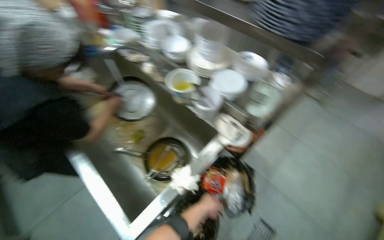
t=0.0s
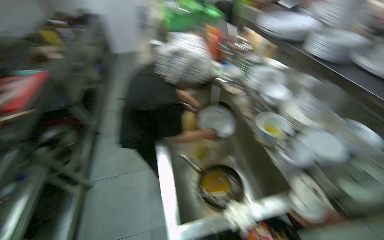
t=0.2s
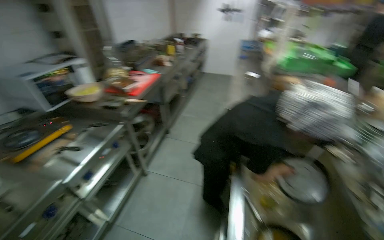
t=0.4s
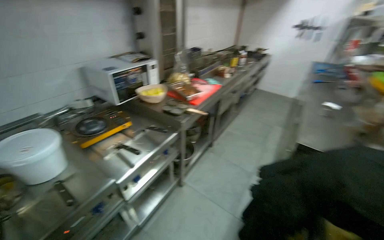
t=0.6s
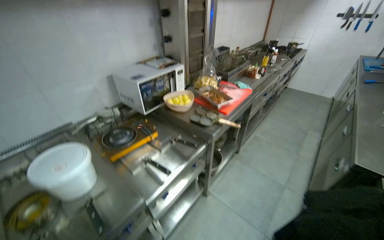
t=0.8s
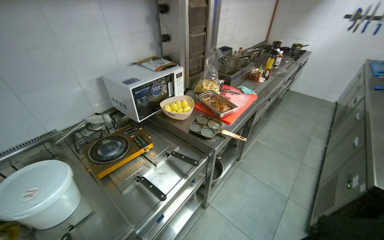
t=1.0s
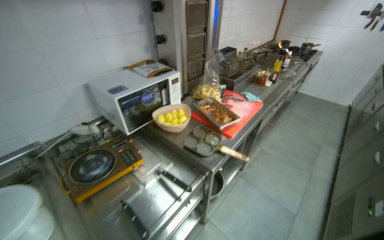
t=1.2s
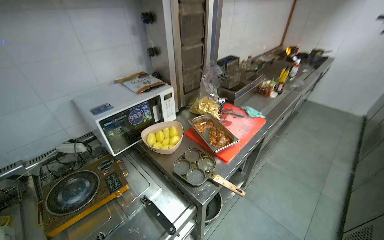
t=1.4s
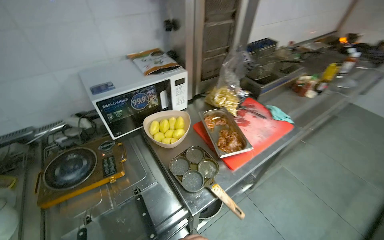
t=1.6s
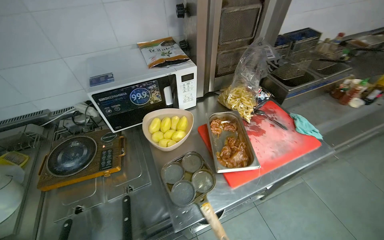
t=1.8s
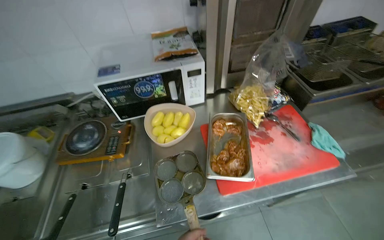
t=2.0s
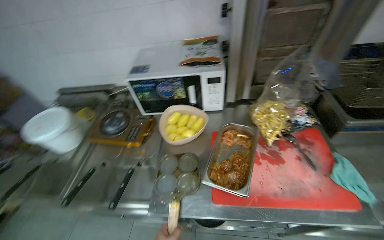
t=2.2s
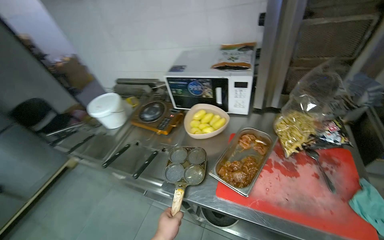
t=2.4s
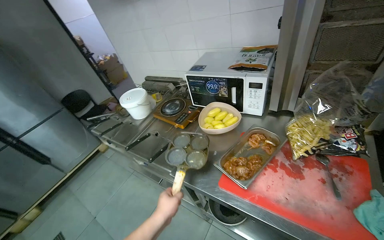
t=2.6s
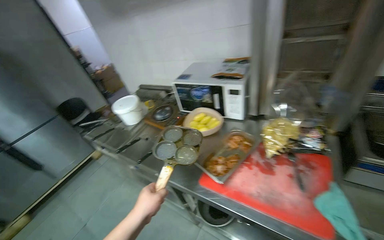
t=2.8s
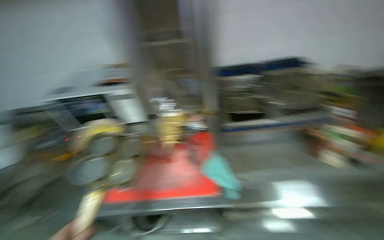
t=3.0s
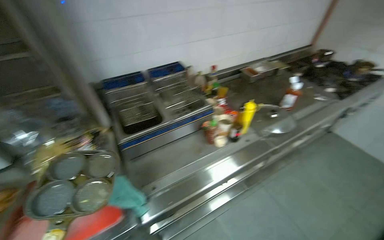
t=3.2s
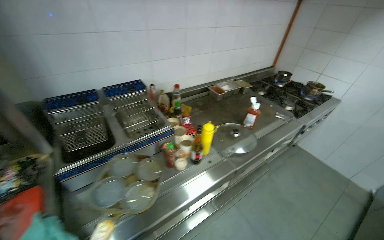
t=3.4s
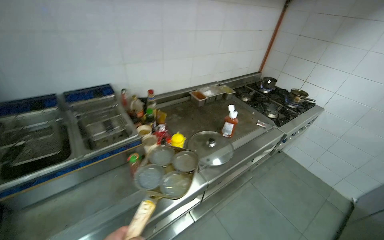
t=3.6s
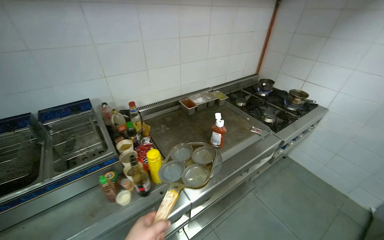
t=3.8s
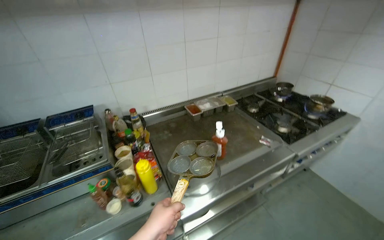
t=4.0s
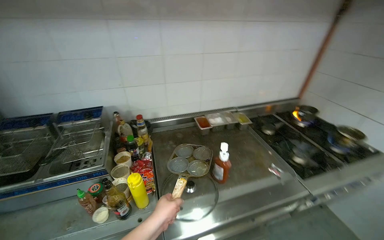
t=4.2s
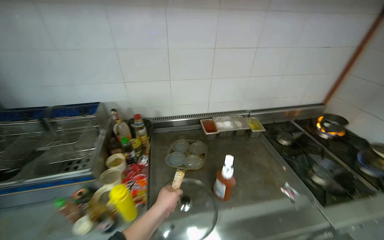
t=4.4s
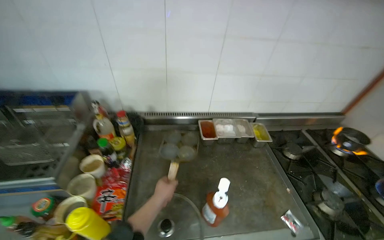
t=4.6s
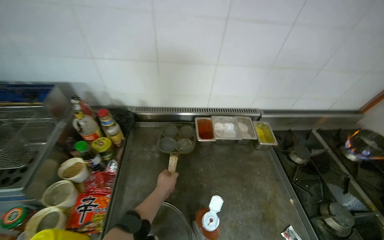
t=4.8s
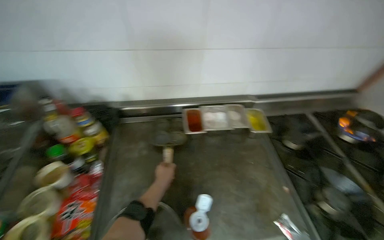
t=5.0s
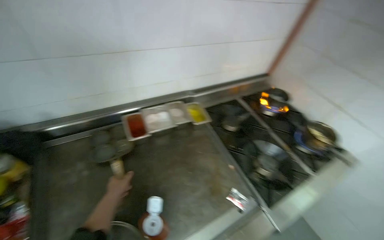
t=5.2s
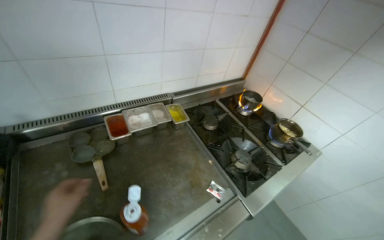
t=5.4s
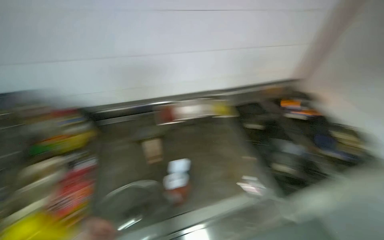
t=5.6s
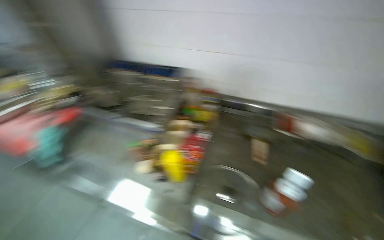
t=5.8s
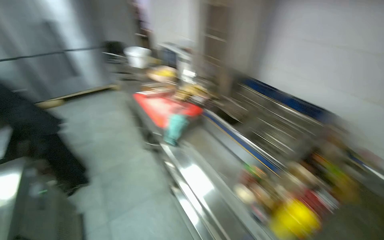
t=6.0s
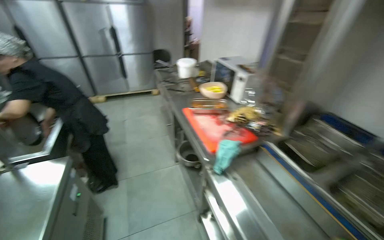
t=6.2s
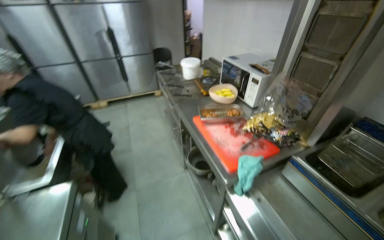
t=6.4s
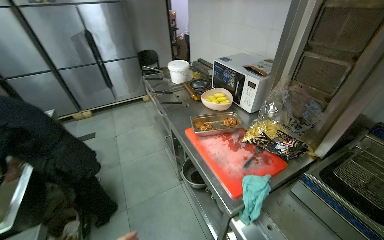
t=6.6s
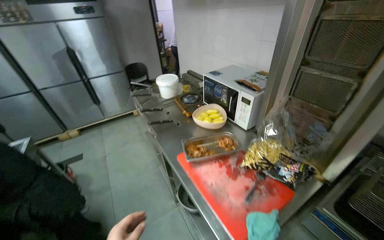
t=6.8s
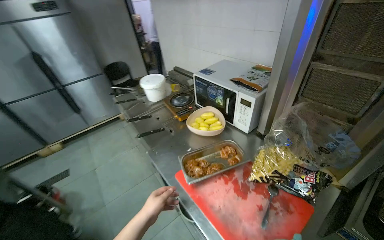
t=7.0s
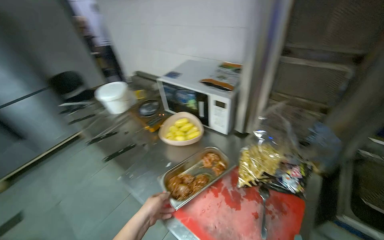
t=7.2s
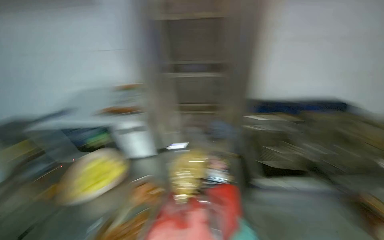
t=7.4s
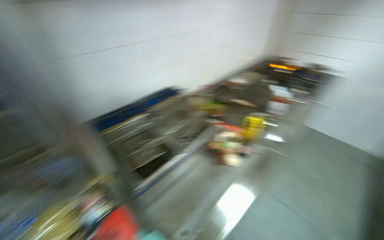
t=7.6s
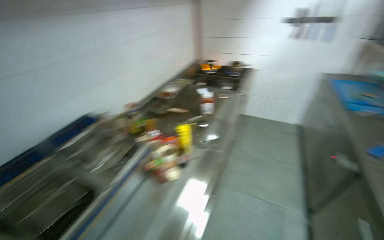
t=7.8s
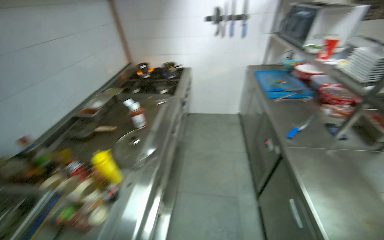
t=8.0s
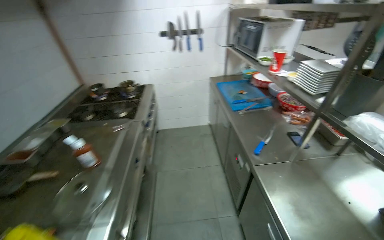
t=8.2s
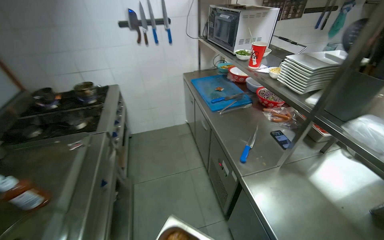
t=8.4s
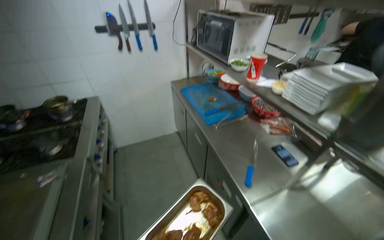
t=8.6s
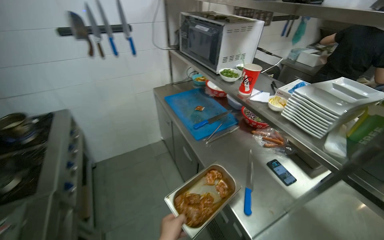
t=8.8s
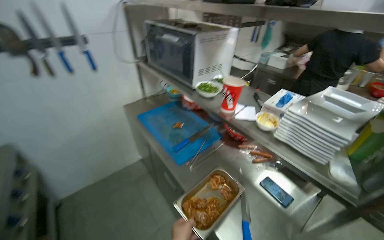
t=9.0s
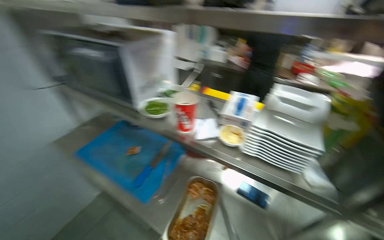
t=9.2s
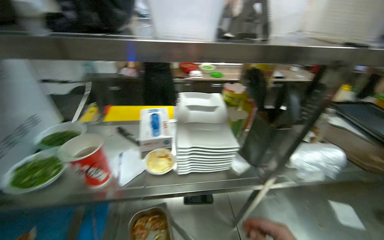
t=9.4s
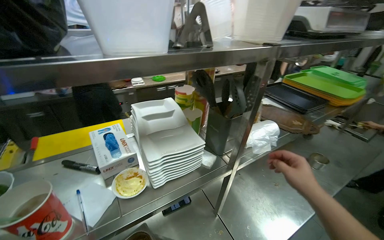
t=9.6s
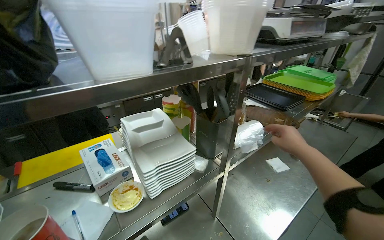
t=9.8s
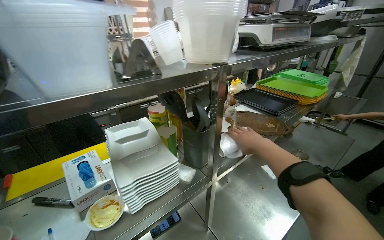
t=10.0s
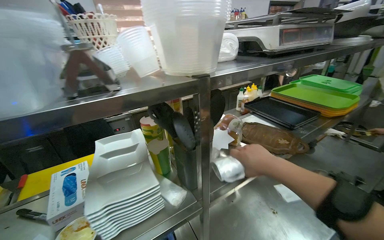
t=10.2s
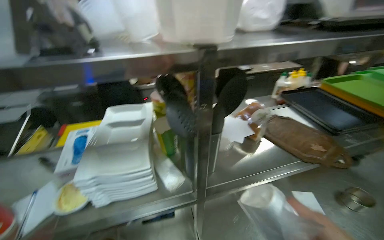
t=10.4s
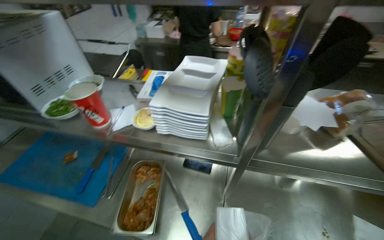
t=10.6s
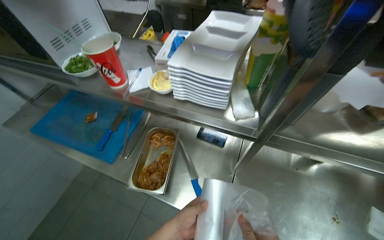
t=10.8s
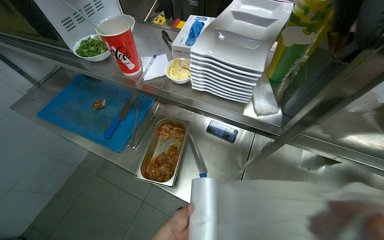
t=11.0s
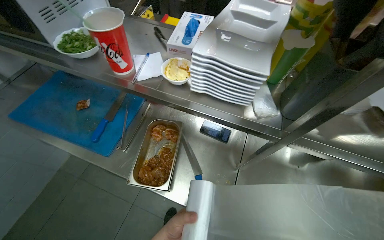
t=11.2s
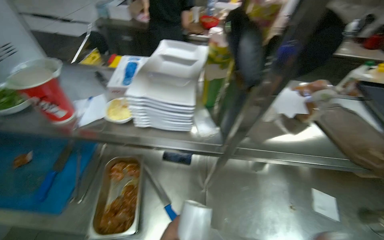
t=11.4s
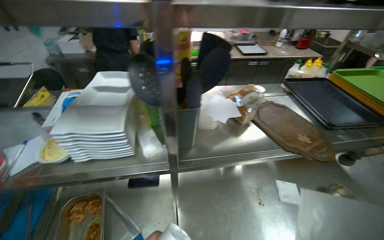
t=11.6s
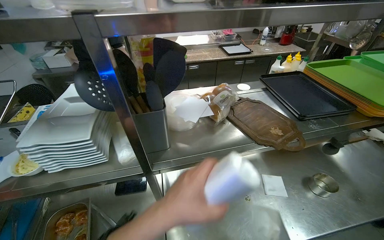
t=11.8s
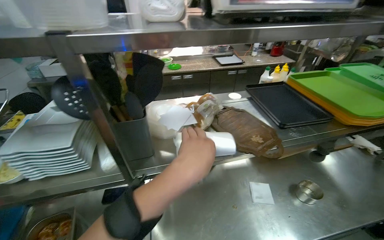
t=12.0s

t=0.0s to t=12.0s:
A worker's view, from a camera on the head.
Job: cooking food.
The whole recording: Cooking instant noodles. The worker retrieves eggs from the refrigerator, cracks them into a pot, adds instant noodles and seasoning, and stirs the mixture on the stove.
t=0.0s to t=1.6s: The wearer moves roughly 1.5 m. The wearer's head swings roughly 100 degrees to the left. The view tips upward by roughly 15 degrees.
t=1.6s to t=3.0s: The head travels roughly 70 cm. The head turns to the left by roughly 40 degrees.
t=3.0s to t=4.4s: The camera is carried some 90 cm.
t=4.4s to t=6.0s: The head rotates some 60 degrees to the left.
t=6.0s to t=7.6s: The head travels about 80 cm. The head turns to the right by roughly 100 degrees.
t=7.6s to t=9.0s: The head travels some 1.5 m. The wearer looks about 80 degrees further to the right.
t=9.0s to t=10.4s: The head rotates about 70 degrees to the right.

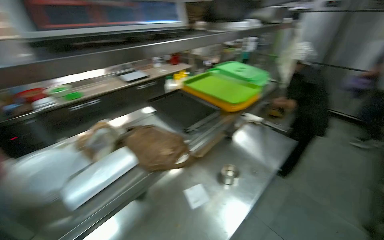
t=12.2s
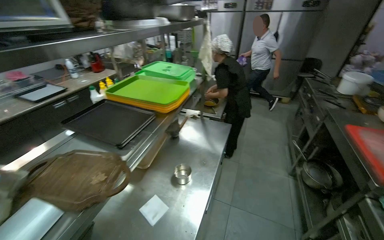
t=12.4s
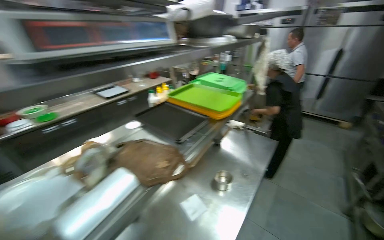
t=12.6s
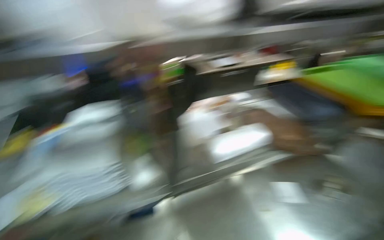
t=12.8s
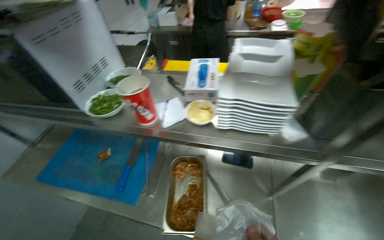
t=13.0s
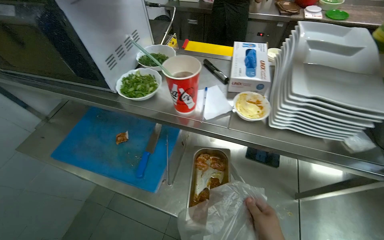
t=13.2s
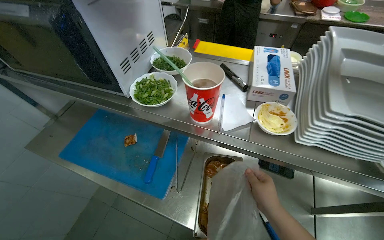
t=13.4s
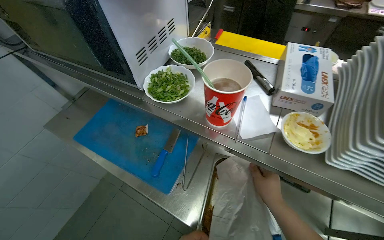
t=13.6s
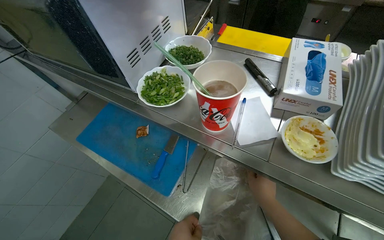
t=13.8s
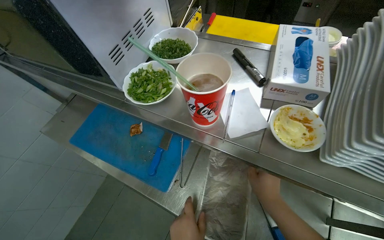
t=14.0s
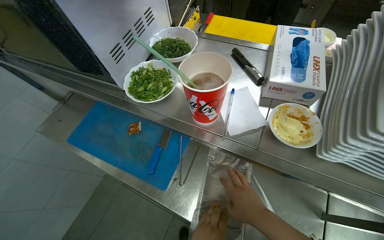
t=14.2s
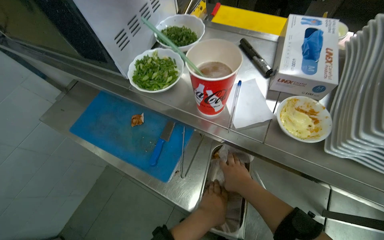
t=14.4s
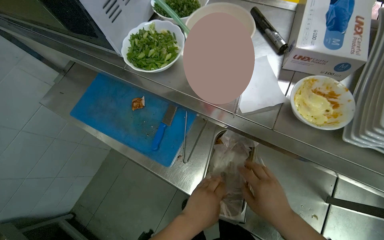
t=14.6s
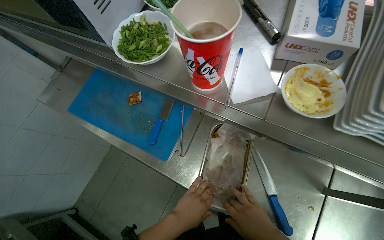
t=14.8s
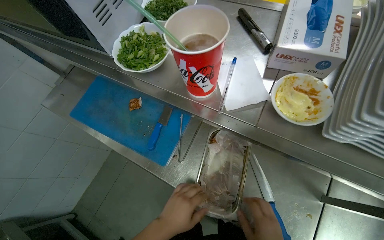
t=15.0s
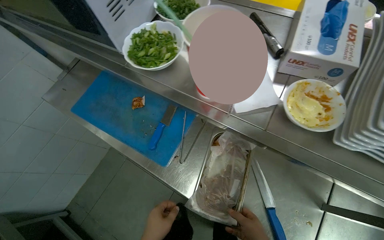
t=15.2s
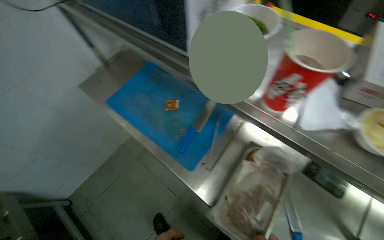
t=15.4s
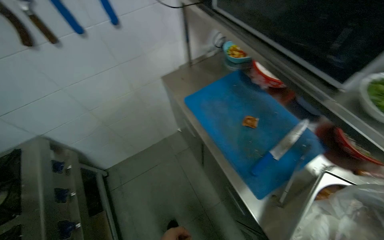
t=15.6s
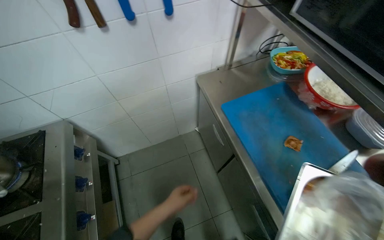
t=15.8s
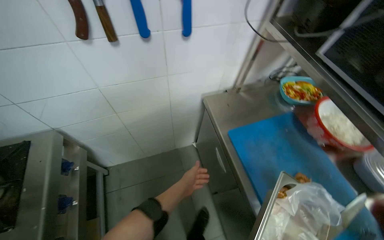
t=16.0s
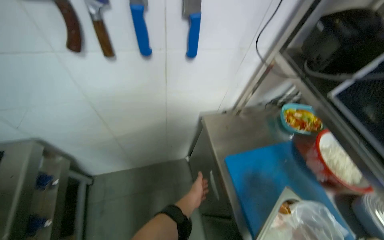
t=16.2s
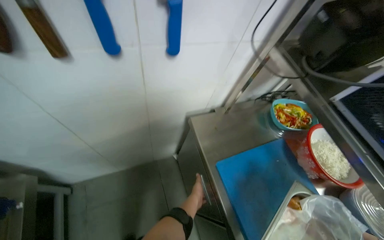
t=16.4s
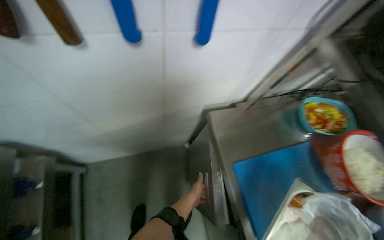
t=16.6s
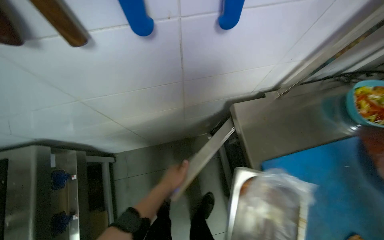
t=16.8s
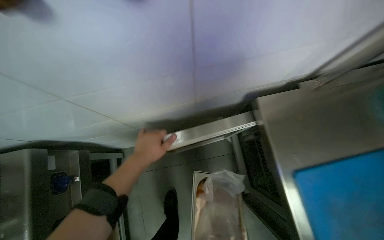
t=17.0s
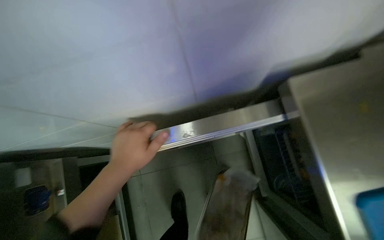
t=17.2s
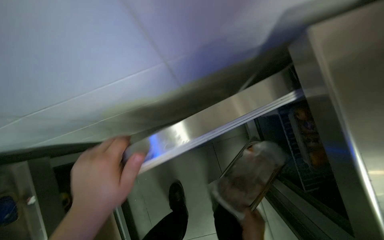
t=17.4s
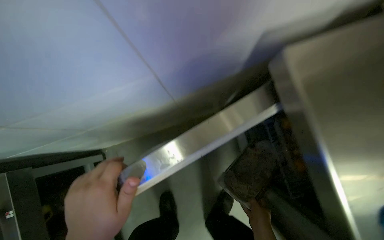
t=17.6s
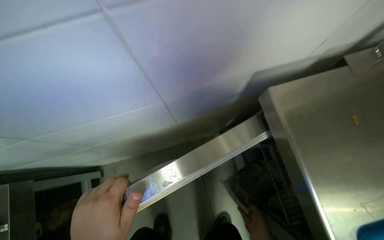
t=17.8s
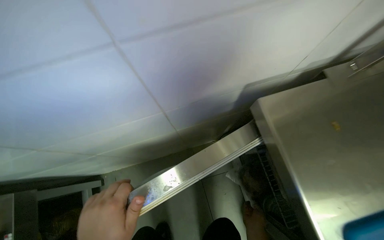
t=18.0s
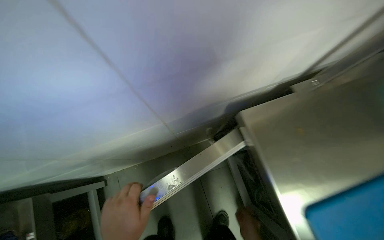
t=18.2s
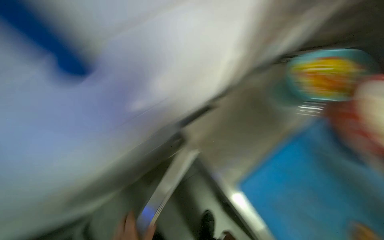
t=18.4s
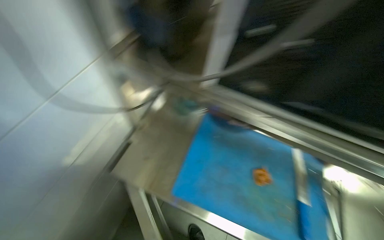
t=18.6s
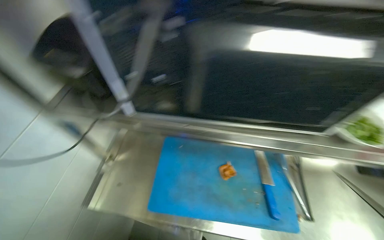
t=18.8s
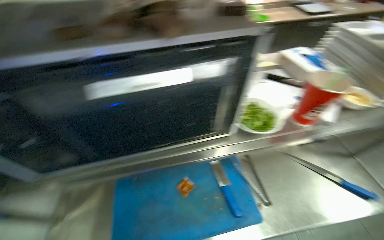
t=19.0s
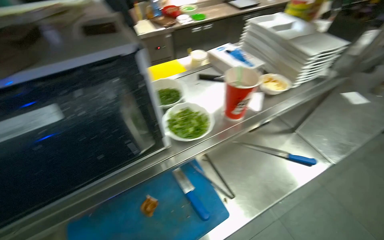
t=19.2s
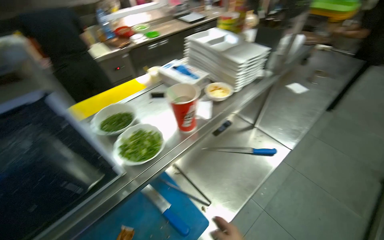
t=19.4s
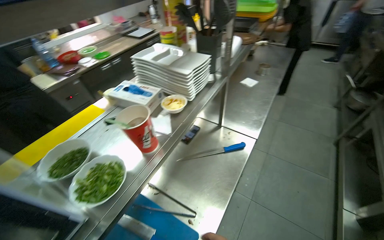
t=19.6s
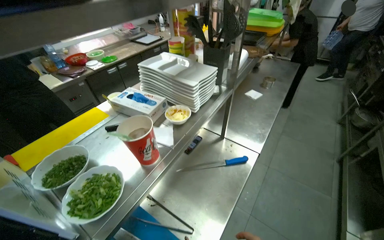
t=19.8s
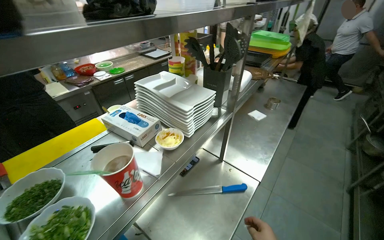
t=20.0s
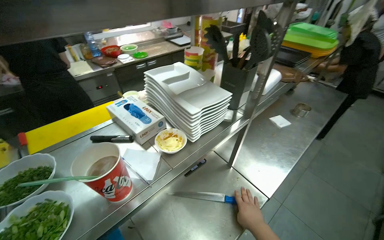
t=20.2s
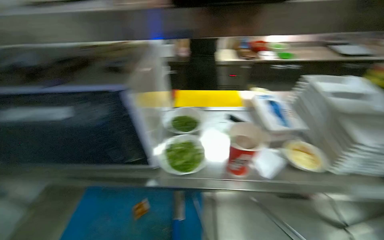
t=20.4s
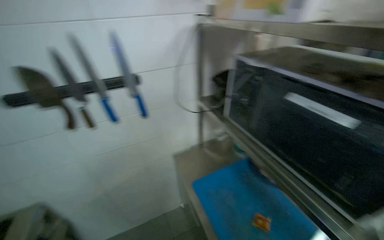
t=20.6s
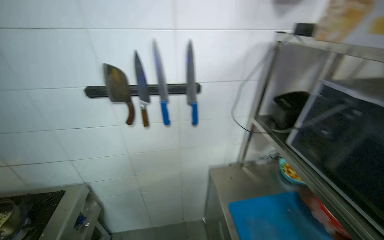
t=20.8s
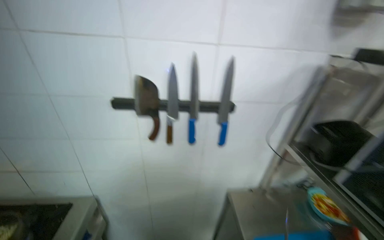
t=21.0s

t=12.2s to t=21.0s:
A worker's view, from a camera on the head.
Job: cooking food.
The whole recording: Cooking instant noodles. The worker retrieves eggs from the refrigerator, cracks them into a pot, adds instant noodles and seasoning, and stirs the mixture on the stove.
t=12.2s to t=13.6s: The head travels some 40 cm. The head rotates roughly 25 degrees to the left.
t=15.2s to t=16.6s: The camera travels some 90 cm. Everything in view rotates about 50 degrees clockwise.
t=18.0s to t=19.6s: The head travels some 60 cm. The wearer looks some 90 degrees further to the right. The view tilts some 15 degrees upward.
t=19.6s to t=21.0s: The head rotates roughly 125 degrees to the left.
